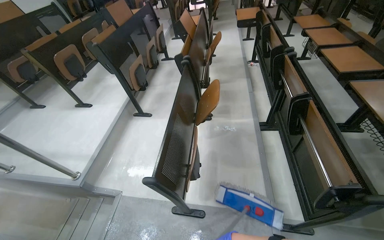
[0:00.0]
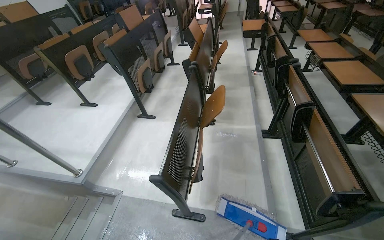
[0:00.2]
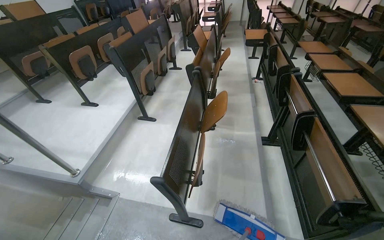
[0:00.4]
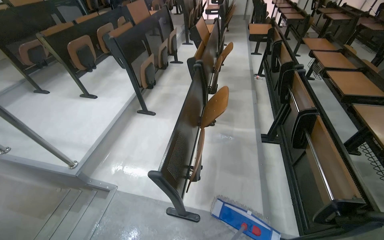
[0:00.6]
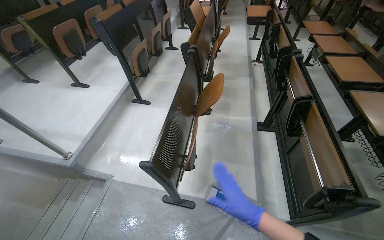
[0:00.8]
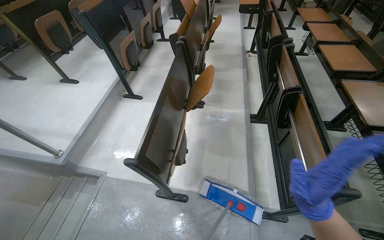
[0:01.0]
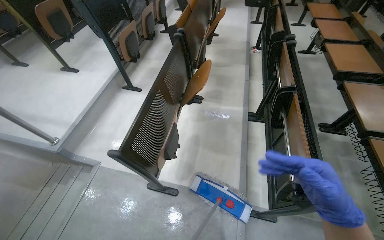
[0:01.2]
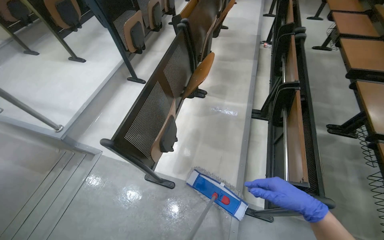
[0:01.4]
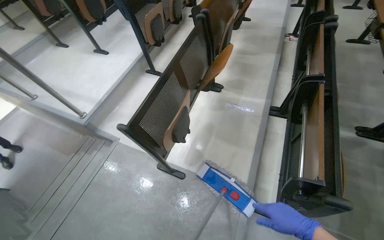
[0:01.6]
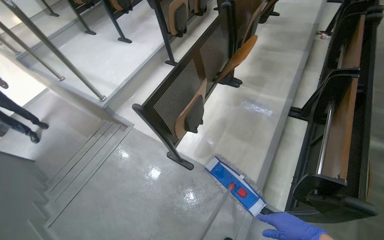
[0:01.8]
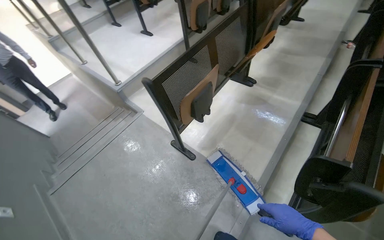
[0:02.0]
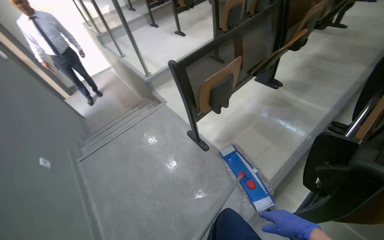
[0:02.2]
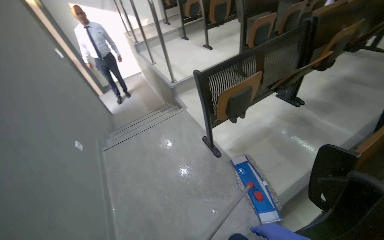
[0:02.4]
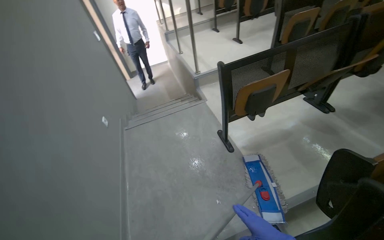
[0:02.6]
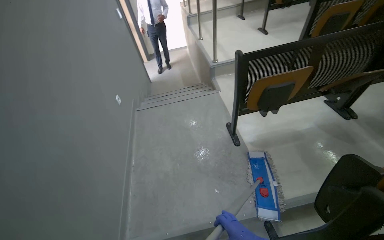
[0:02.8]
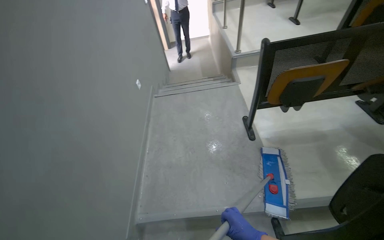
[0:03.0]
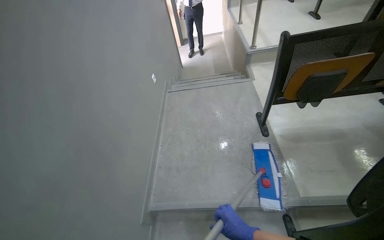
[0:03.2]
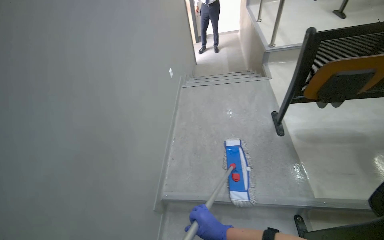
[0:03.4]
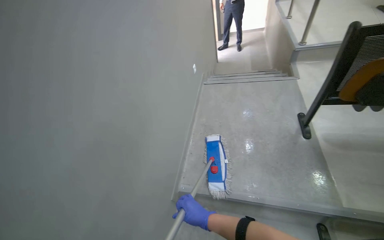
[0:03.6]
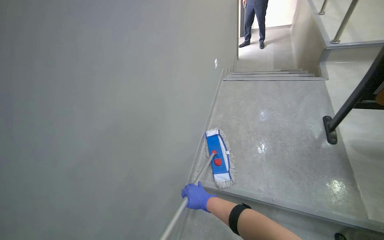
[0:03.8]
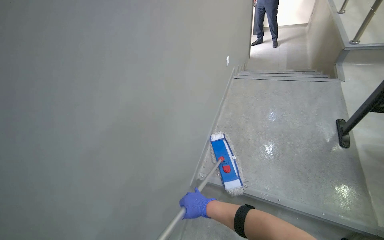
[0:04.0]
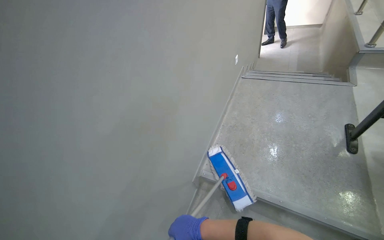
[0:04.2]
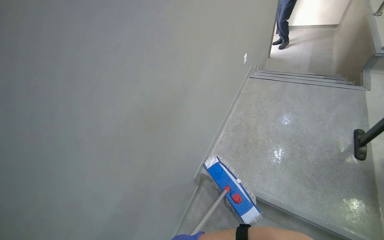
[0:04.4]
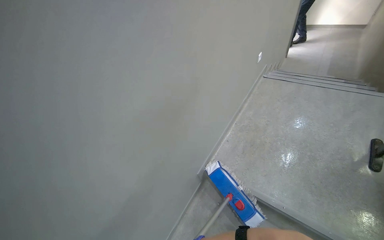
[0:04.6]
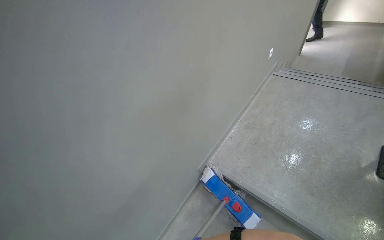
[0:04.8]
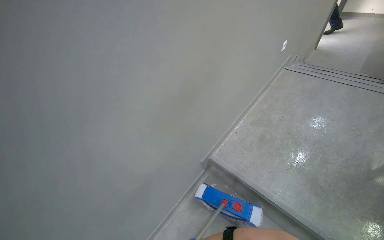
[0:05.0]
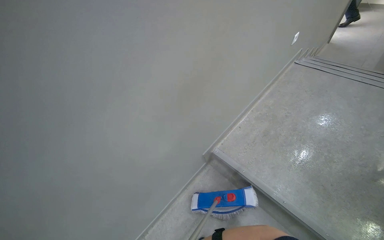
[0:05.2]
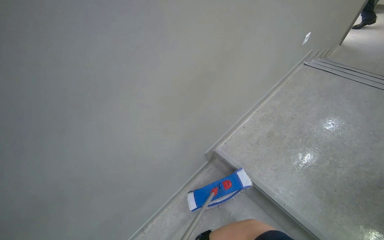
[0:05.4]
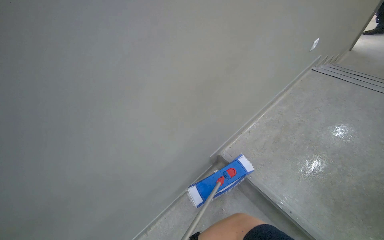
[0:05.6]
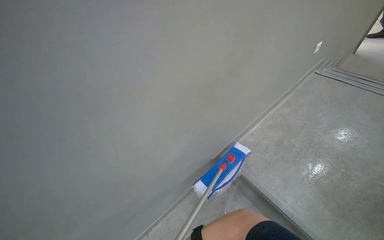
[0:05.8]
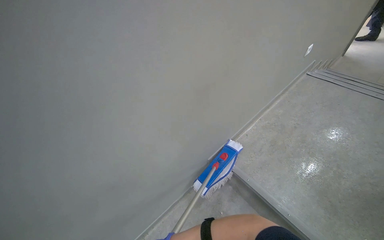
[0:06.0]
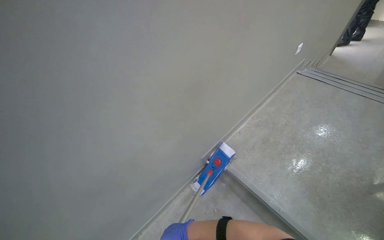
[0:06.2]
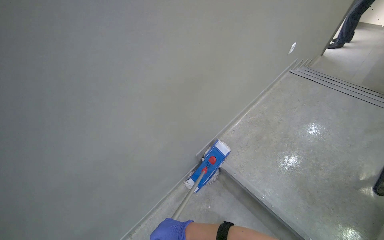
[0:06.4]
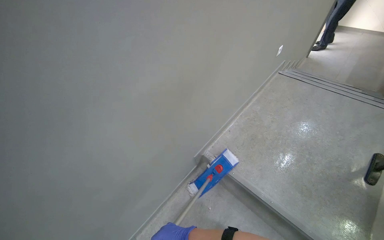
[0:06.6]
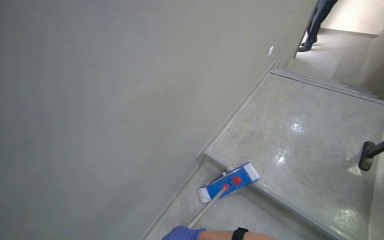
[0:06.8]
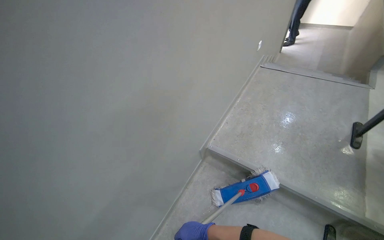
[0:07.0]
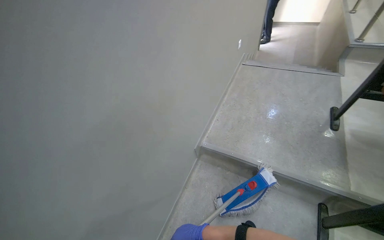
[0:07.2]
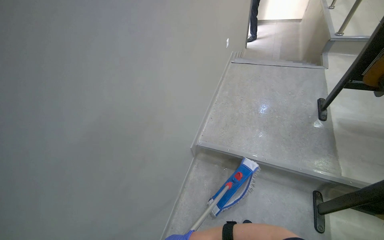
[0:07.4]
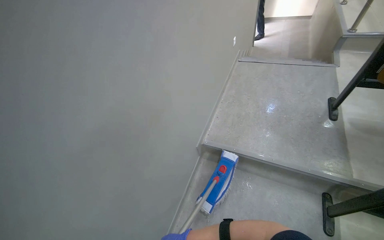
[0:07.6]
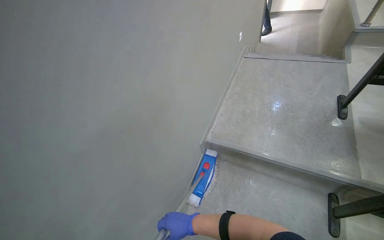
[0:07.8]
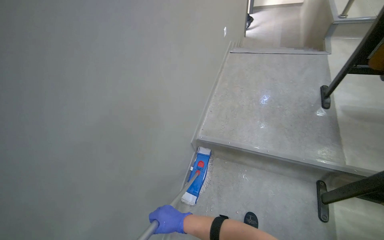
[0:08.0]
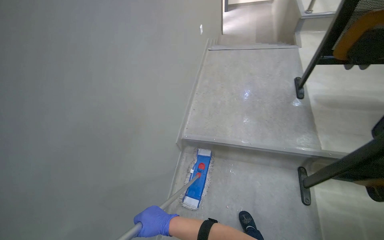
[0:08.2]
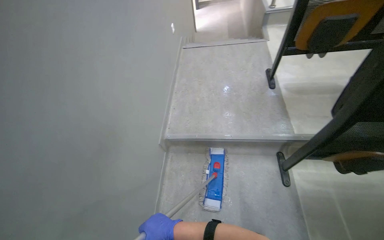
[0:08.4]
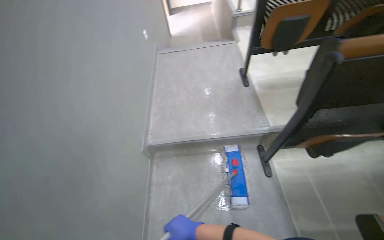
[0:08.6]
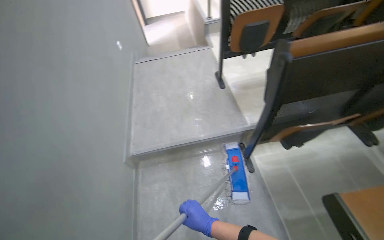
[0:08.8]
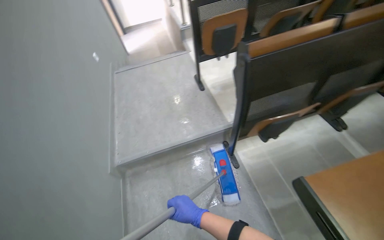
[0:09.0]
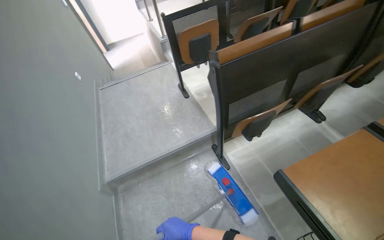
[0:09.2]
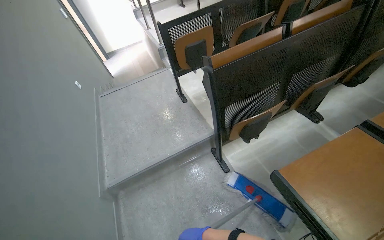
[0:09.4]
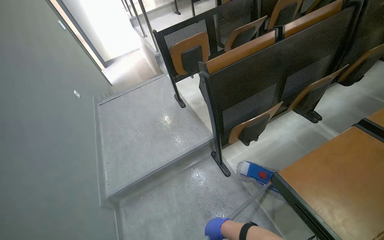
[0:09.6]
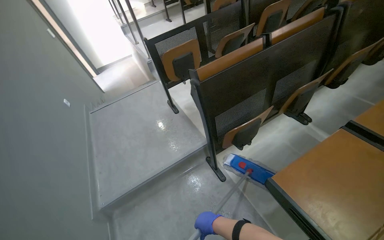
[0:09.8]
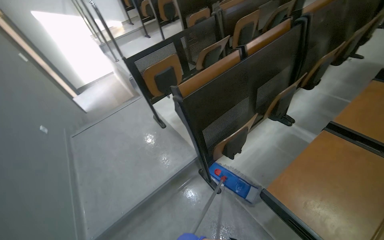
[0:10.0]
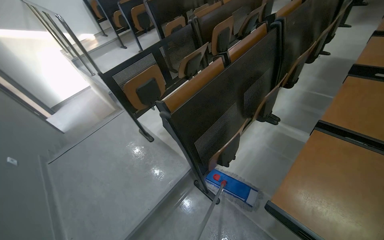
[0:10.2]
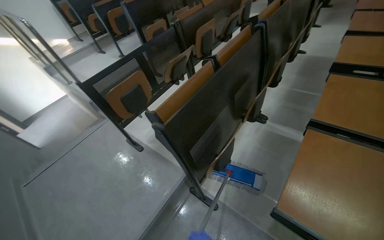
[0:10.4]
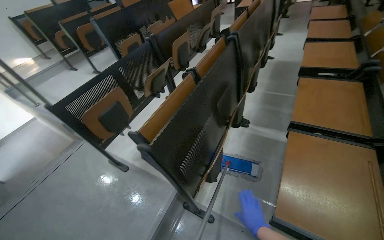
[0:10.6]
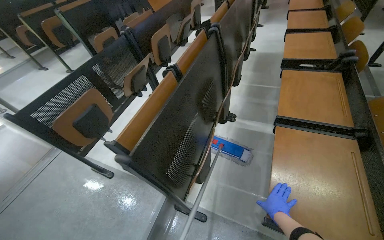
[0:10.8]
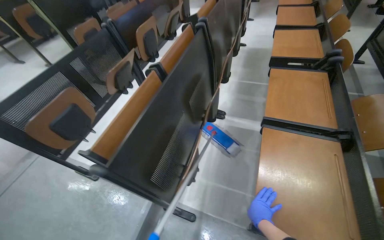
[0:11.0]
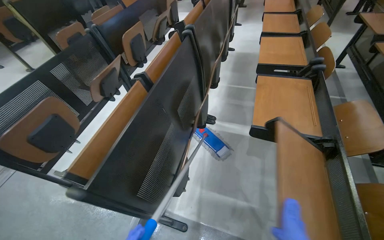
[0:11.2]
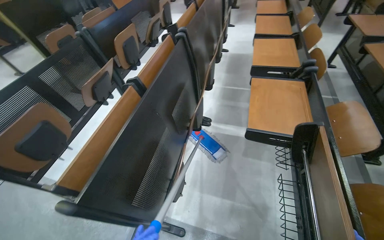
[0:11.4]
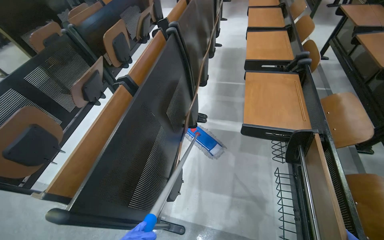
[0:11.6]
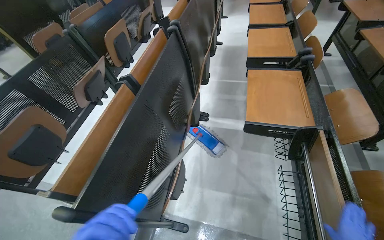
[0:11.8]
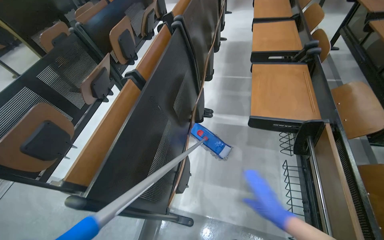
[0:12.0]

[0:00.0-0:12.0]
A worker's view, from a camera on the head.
Job: mopping floor.
The whole recording: Mopping lecture hall floor. The worker mops the floor of the lecture hall, moving between the rows of seats.
0:01.6 to 0:03.0: The head travels some 50 cm. The wearer's head swings some 65 degrees to the left.
0:03.0 to 0:04.4: The head rotates about 30 degrees to the left.
0:04.4 to 0:06.0: The head turns to the left by roughly 20 degrees.
0:06.0 to 0:07.6: The wearer's head swings roughly 25 degrees to the right.
0:07.6 to 0:09.0: The head rotates approximately 40 degrees to the right.
0:09.0 to 0:10.4: The wearer's head swings some 35 degrees to the right. The camera pitches upward, by approximately 15 degrees.
0:10.4 to 0:12.0: The head rotates some 25 degrees to the right.

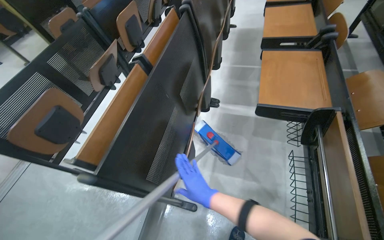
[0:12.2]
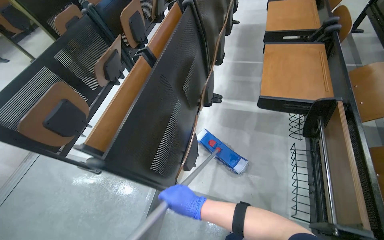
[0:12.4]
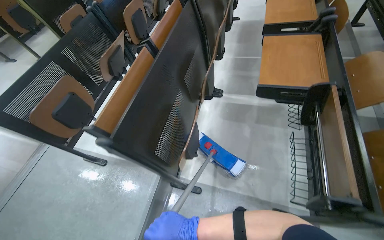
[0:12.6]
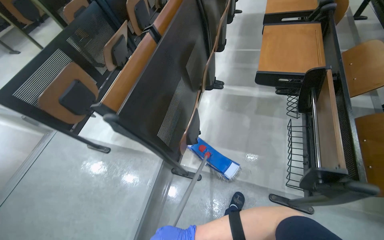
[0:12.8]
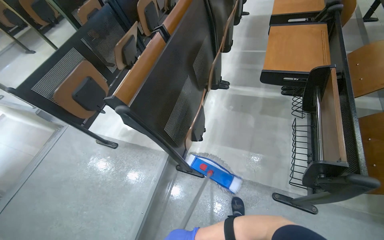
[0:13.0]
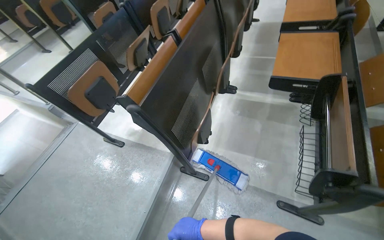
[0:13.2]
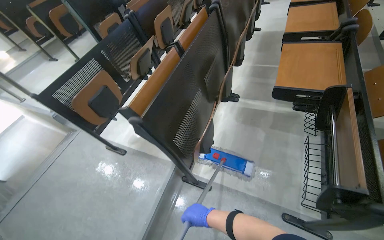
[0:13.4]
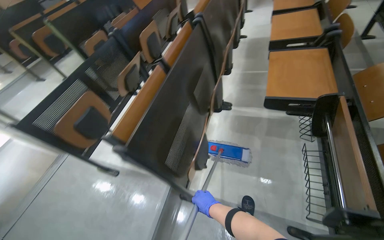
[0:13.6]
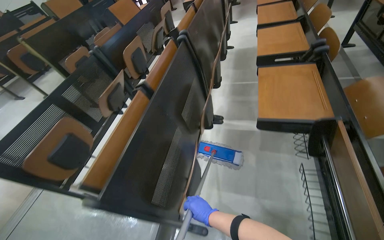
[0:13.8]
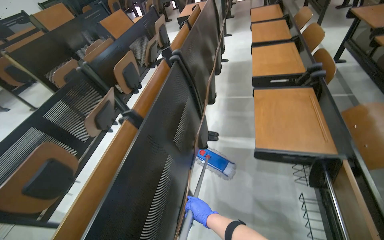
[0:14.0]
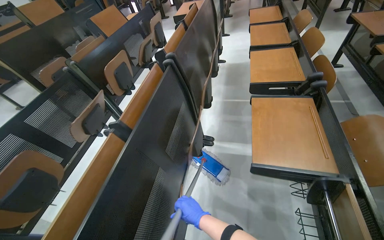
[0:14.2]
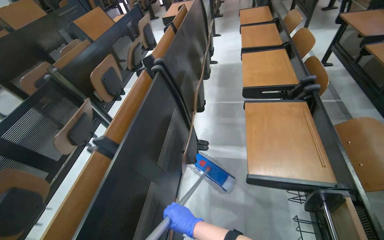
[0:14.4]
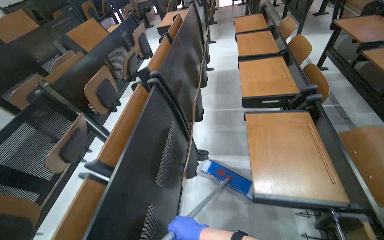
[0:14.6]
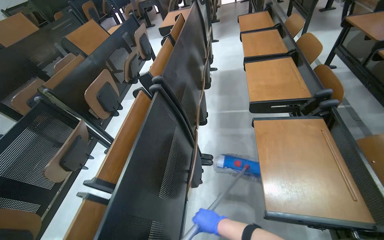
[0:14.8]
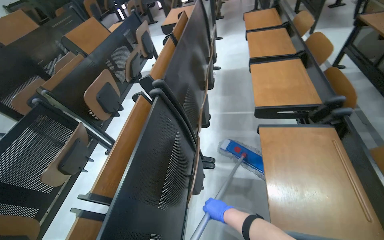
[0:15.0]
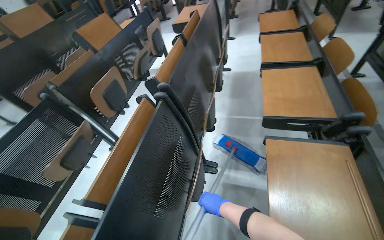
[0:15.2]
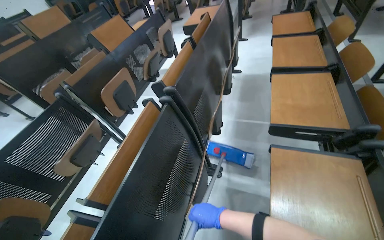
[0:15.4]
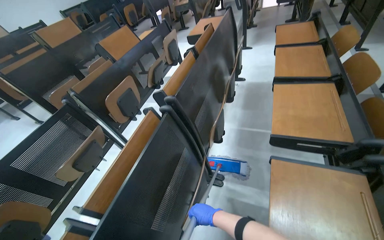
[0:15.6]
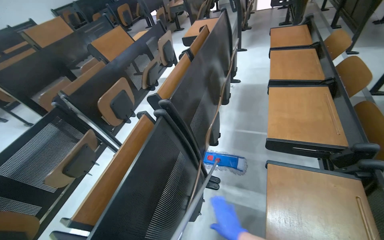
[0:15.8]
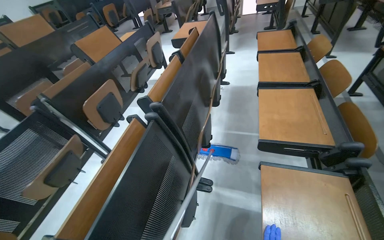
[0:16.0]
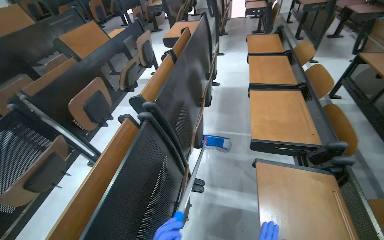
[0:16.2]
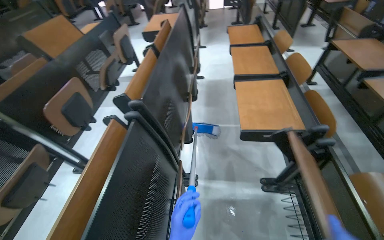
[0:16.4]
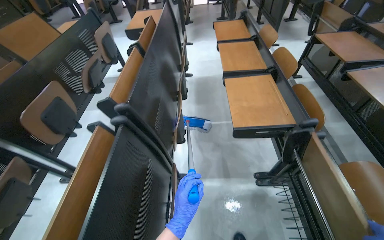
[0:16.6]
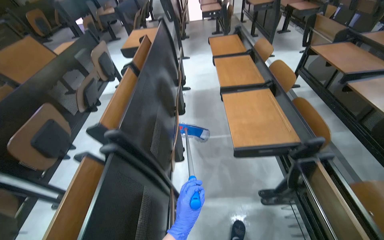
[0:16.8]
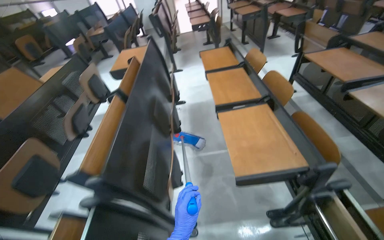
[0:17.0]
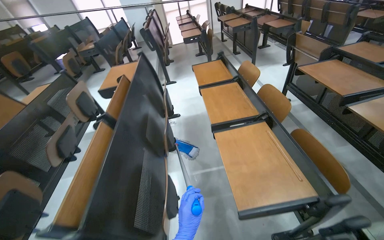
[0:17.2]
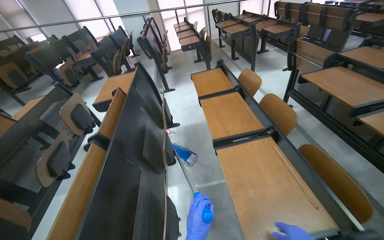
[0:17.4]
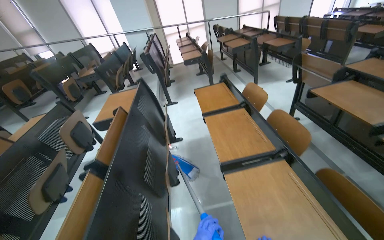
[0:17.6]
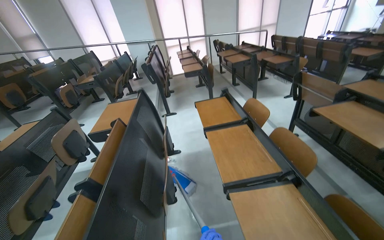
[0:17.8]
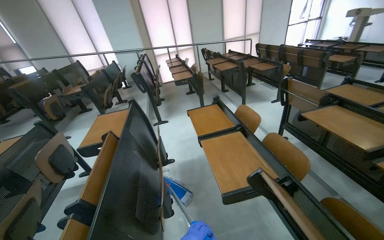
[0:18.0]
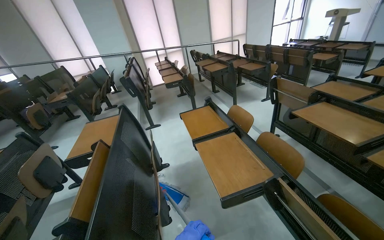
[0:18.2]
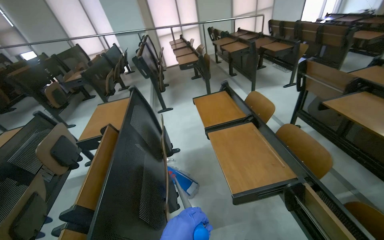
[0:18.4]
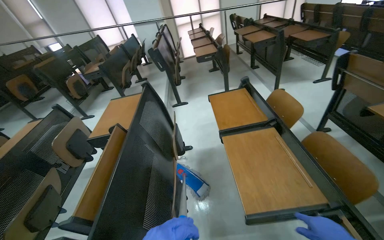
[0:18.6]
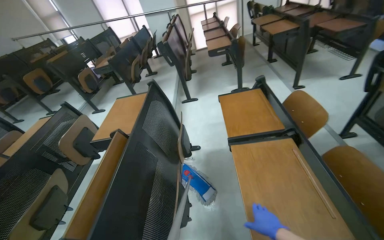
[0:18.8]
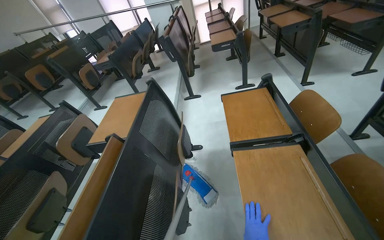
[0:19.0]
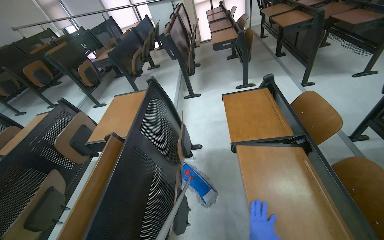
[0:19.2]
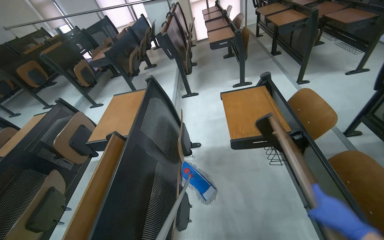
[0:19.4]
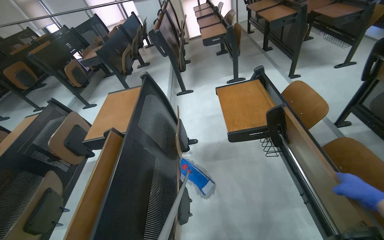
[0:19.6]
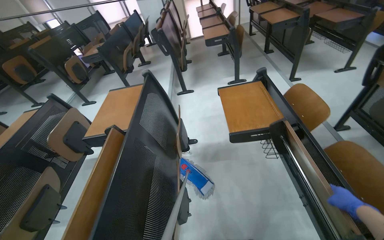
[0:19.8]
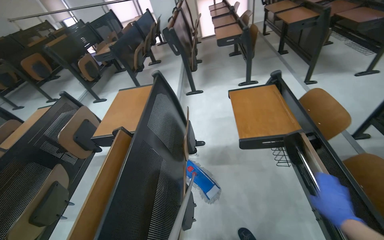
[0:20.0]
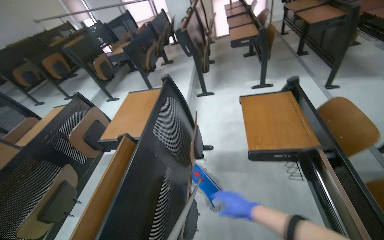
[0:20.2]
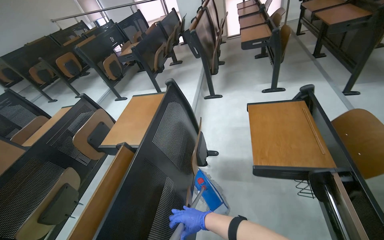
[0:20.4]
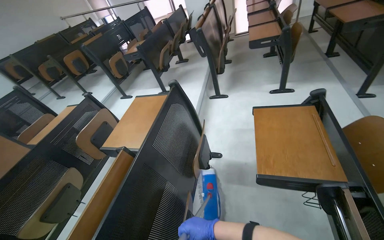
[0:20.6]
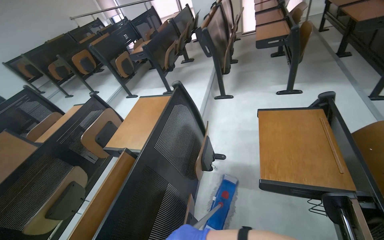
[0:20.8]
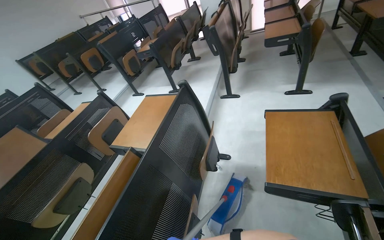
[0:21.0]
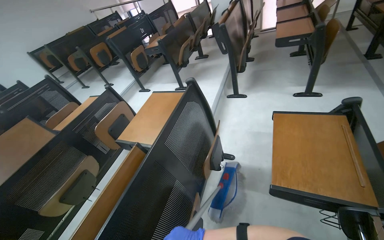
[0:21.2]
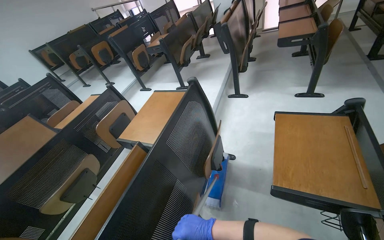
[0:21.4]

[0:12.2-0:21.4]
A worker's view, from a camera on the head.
Job: mopping floor.
The whole recording: Mopping lecture hall floor. The worker mops the floor of the lecture hall, moving between the rows of seats.
0:13.8 to 0:15.2: The camera travels about 60 cm.
0:16.8 to 0:18.4: The head travels about 70 cm.
0:19.8 to 0:21.4: The wearer's head swings some 25 degrees to the left.
